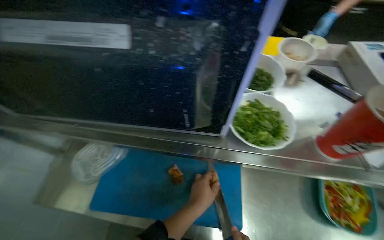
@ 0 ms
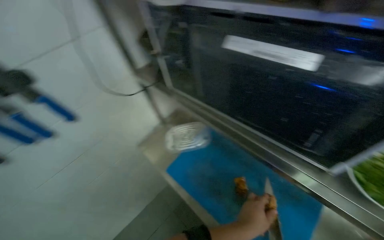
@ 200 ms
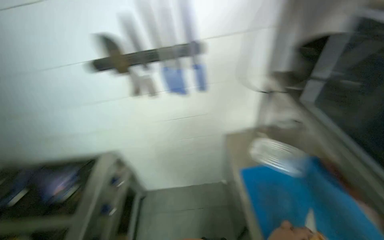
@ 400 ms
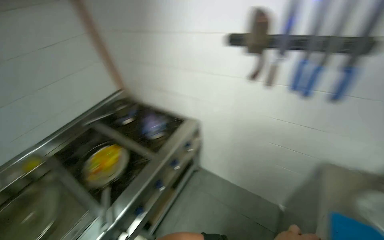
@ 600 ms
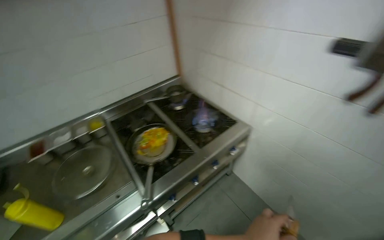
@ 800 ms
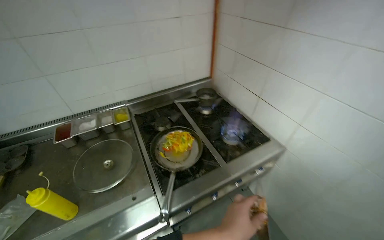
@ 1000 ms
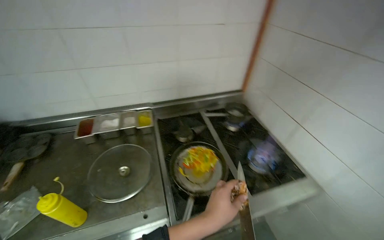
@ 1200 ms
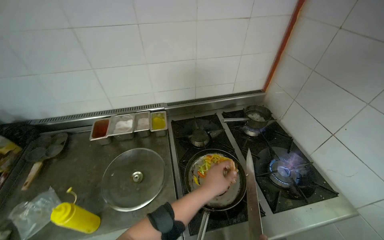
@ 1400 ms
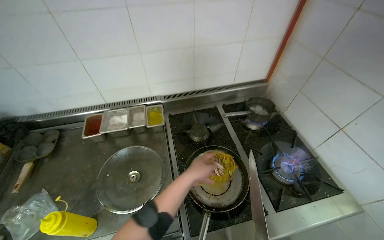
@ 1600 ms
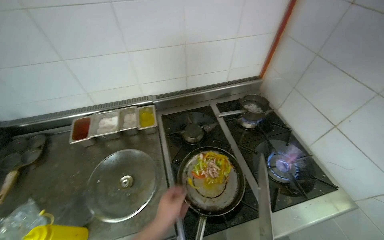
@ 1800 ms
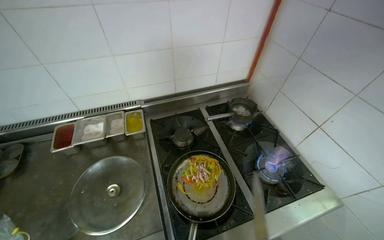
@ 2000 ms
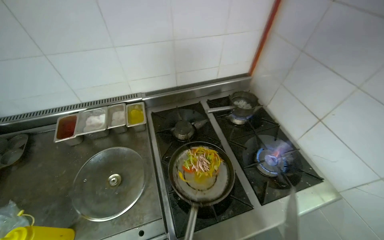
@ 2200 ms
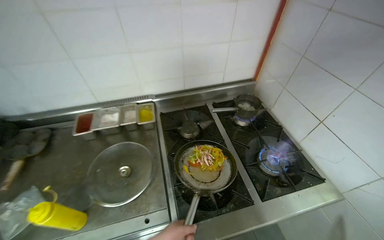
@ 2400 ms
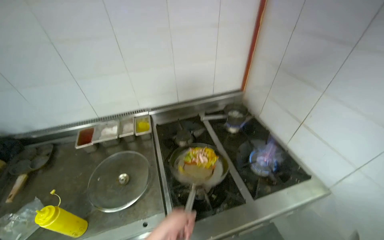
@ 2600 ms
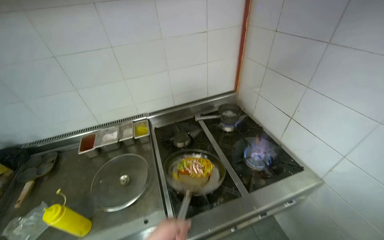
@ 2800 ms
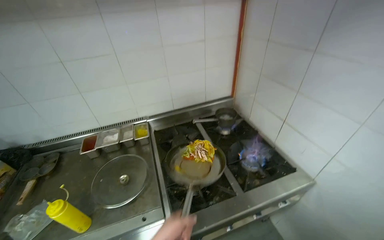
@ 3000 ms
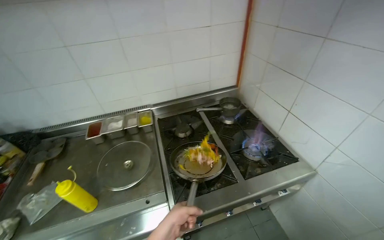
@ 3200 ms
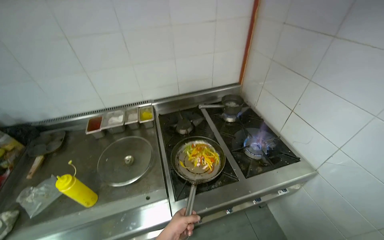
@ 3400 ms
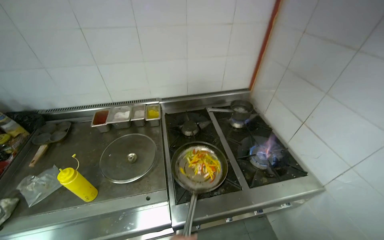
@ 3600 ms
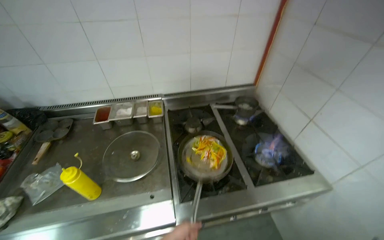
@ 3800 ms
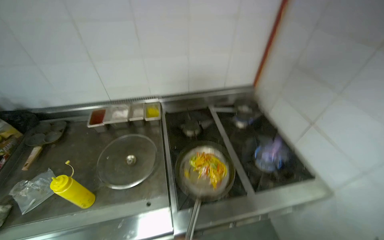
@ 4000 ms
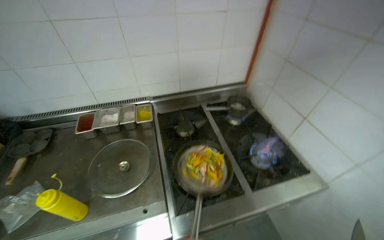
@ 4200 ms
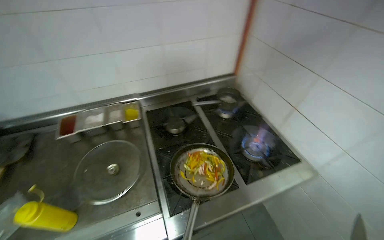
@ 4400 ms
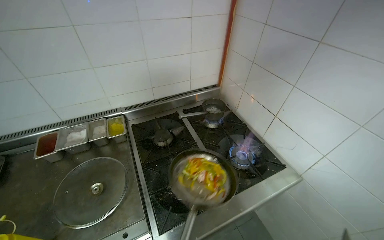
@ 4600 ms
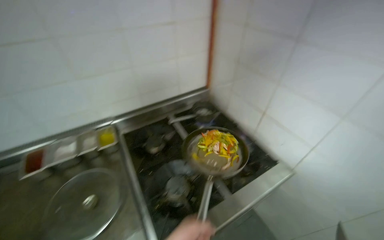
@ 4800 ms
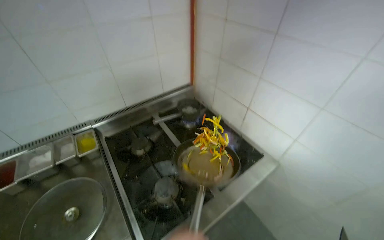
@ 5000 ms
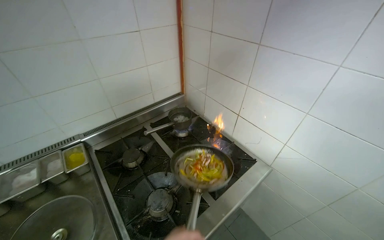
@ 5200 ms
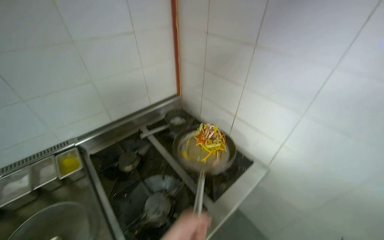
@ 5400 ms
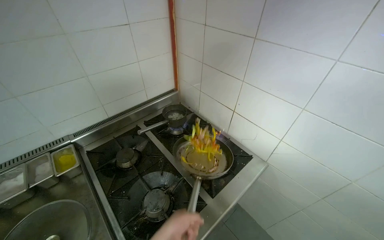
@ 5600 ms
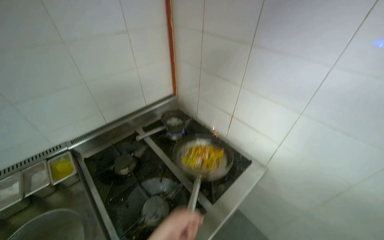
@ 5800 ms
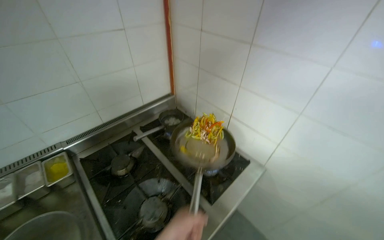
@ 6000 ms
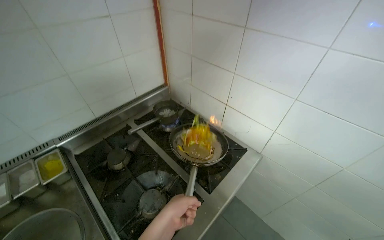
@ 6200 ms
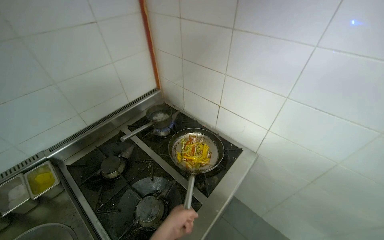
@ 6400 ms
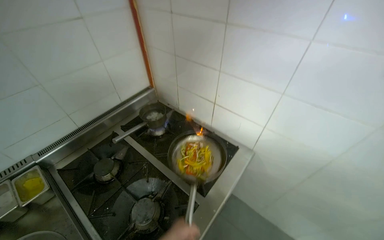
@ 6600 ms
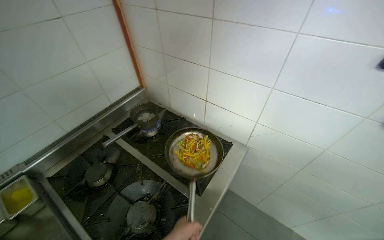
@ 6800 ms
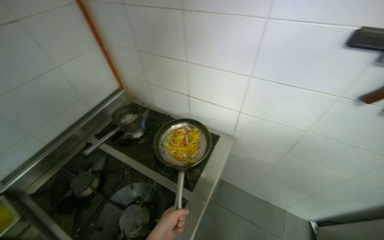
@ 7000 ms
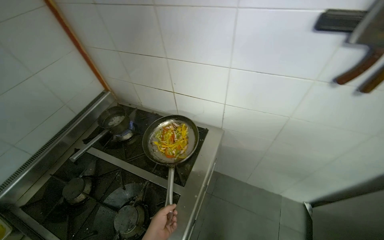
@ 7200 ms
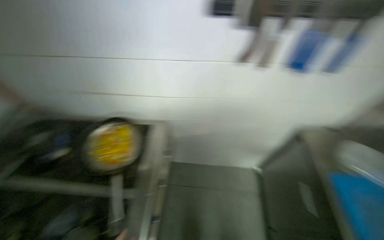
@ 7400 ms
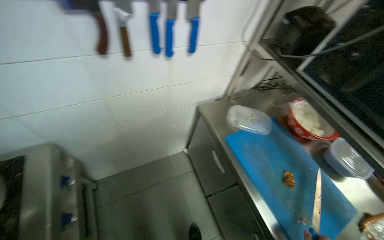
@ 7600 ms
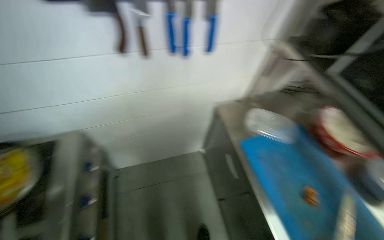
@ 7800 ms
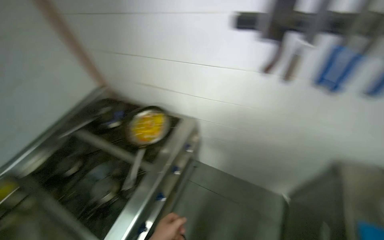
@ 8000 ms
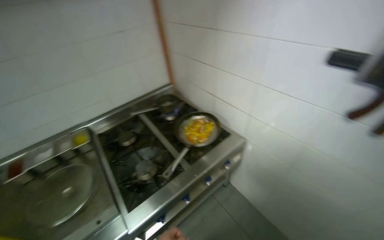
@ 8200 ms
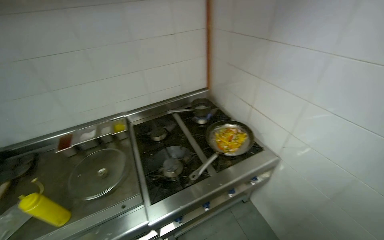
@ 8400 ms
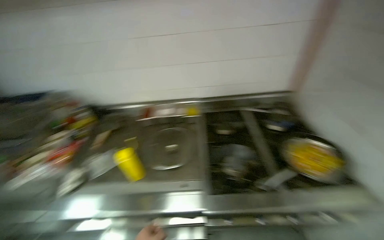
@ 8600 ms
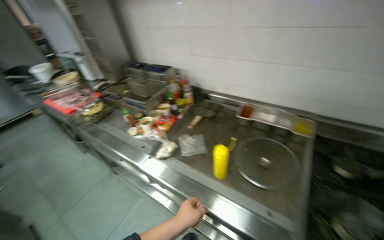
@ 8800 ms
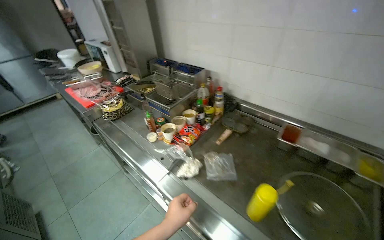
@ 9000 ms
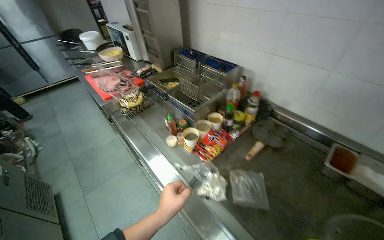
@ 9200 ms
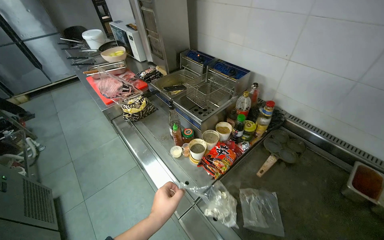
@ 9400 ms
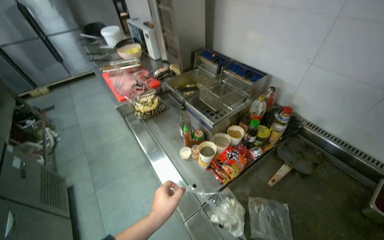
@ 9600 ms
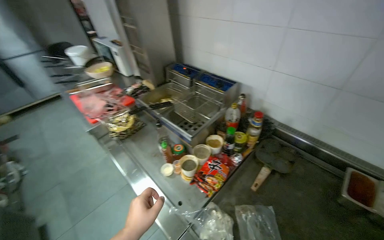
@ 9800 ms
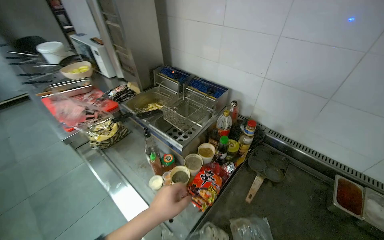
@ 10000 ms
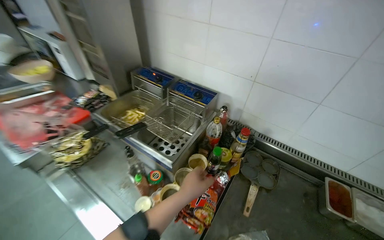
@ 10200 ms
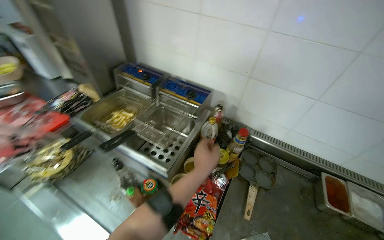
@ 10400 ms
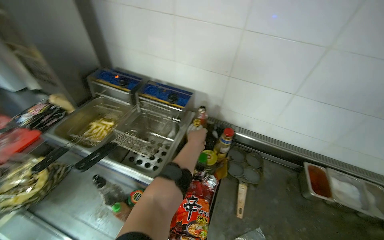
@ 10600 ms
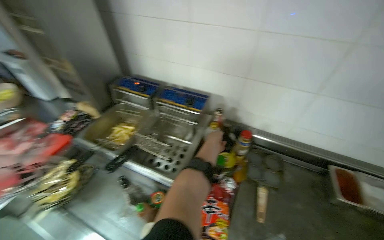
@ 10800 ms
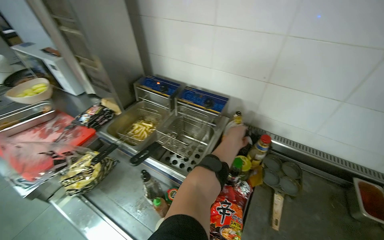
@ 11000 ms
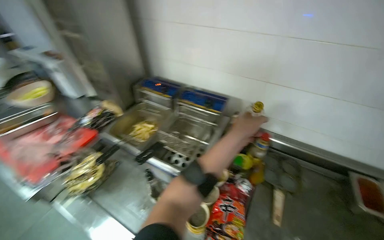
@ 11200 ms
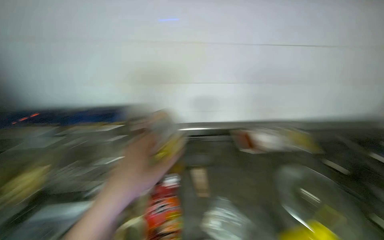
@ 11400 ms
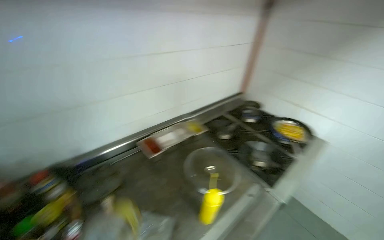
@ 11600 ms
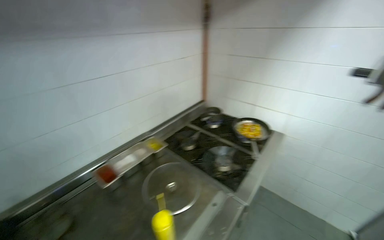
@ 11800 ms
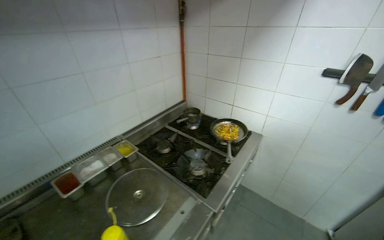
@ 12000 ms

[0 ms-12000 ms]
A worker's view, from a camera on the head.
Job: cooking food.
The whole recording: Cooking vegetables and meat. The worker adds cut meat to vegetables in a pan, stirs, adds sauce, and flambés the dish.
0 ms to 1600 ms: The camera is carried some 1 m. The head rotates roughly 155 degrees to the left.
3000 ms to 4400 ms: The view swings approximately 30 degrees to the right.
4400 ms to 6000 ms: The head rotates approximately 20 degrees to the right.
6000 ms to 7600 ms: The wearer moves approximately 40 cm. The wearer looks some 70 degrees further to the right. The view tilts about 15 degrees downward.
7600 ms to 9000 ms: The camera is carried some 80 cm. The head turns to the left by roughly 155 degrees.
9000 ms to 10400 ms: The wearer moves approximately 60 cm.
10400 ms to 12000 ms: The wearer moves roughly 60 cm. The head rotates roughly 80 degrees to the right.

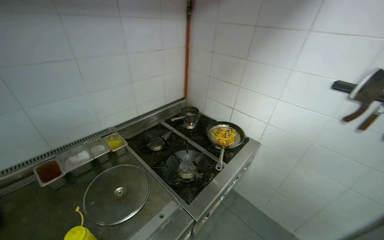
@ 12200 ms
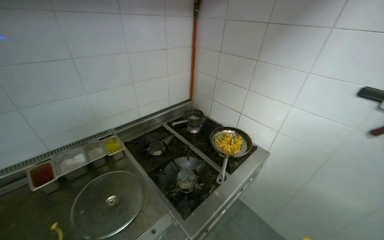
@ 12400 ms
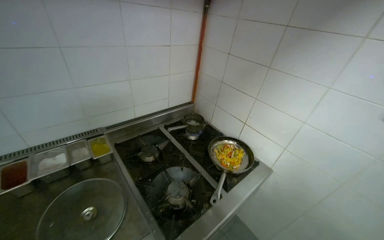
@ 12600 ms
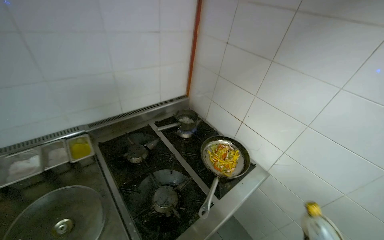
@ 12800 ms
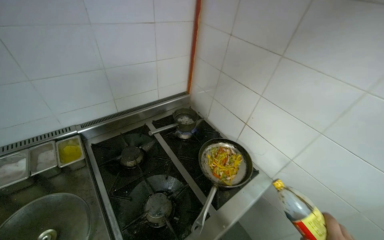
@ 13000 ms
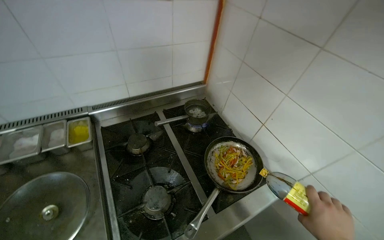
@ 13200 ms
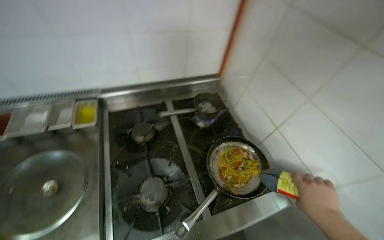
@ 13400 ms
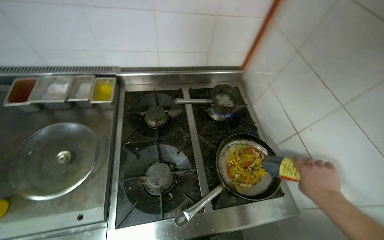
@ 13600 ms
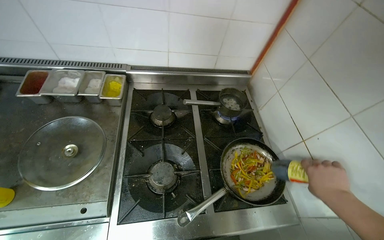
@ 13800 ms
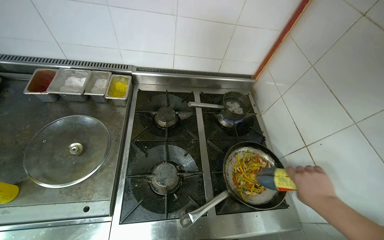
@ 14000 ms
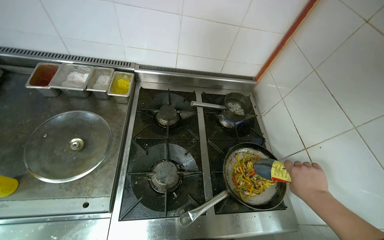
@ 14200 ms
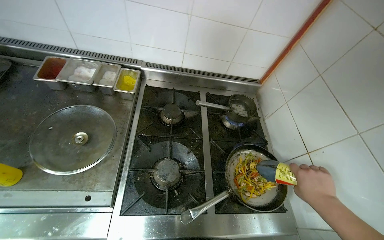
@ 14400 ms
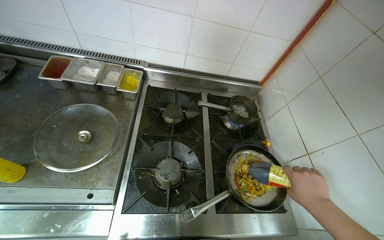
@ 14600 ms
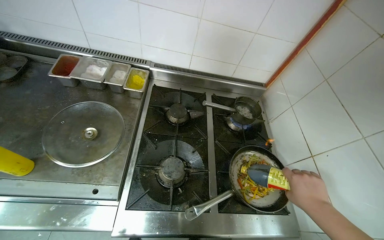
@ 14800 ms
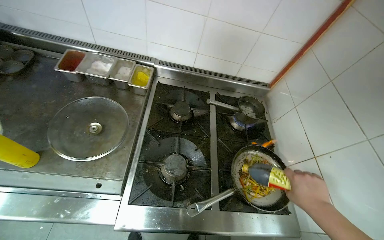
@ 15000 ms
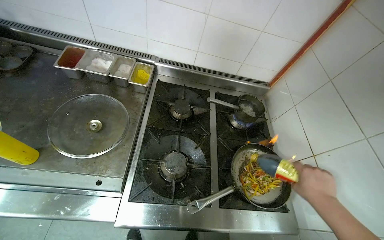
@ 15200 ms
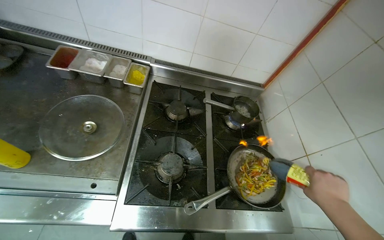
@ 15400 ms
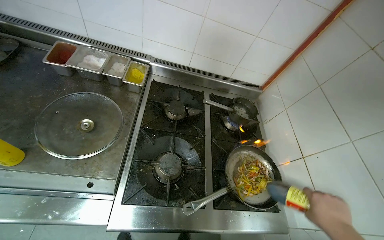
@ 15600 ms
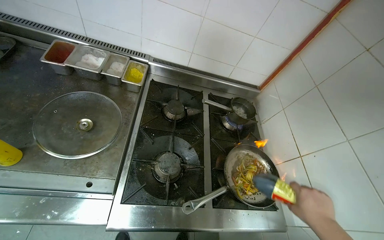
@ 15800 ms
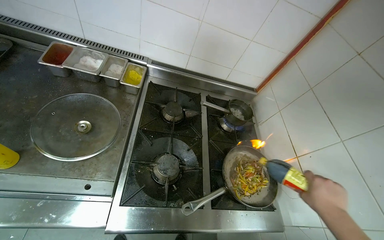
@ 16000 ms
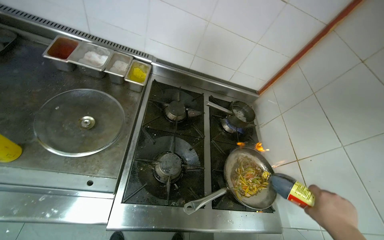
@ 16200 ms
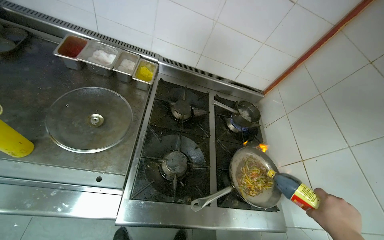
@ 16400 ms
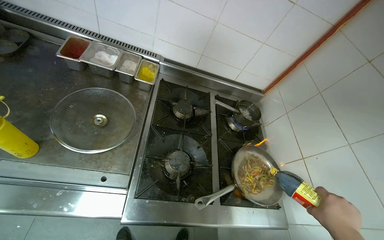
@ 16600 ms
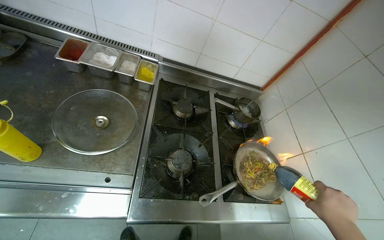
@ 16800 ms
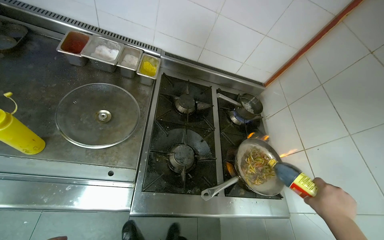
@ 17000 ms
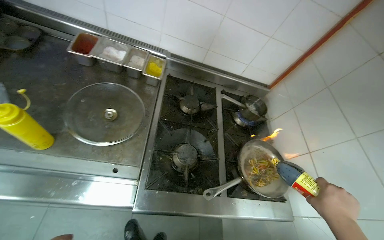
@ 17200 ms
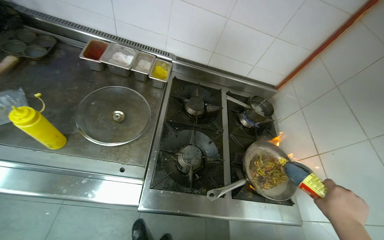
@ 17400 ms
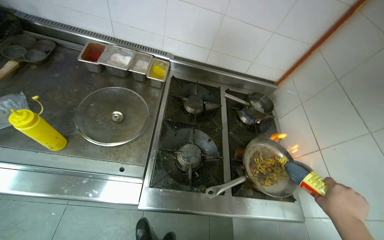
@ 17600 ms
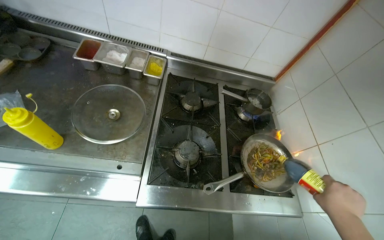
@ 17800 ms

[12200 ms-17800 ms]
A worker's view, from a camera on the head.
Job: cooking food.
The whole recording: Cooking vegetables and meat. The worker adds cut meat to vegetables in a pan, stirs, adds sauce, and flambés the dish.
12200 ms to 13600 ms: The wearer moves roughly 60 cm. The wearer's head swings approximately 40 degrees to the left. The view tilts approximately 20 degrees downward.

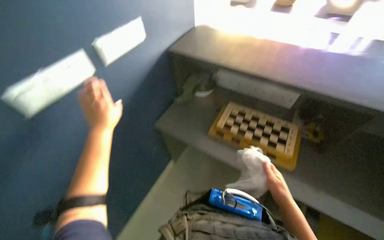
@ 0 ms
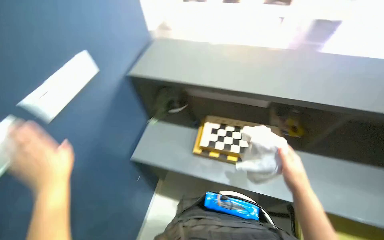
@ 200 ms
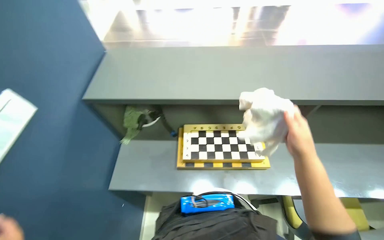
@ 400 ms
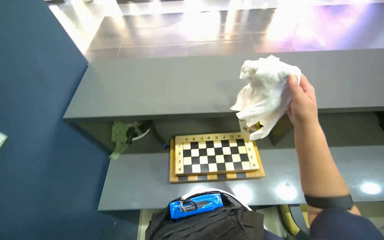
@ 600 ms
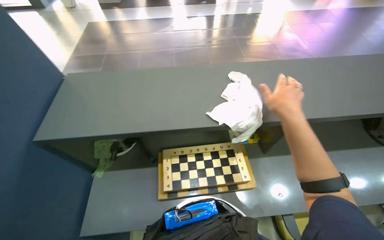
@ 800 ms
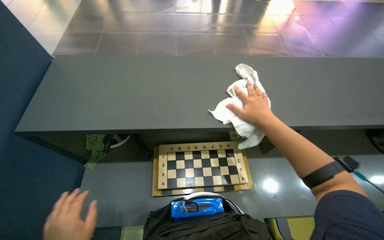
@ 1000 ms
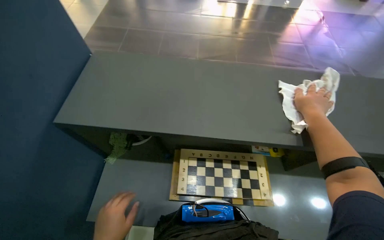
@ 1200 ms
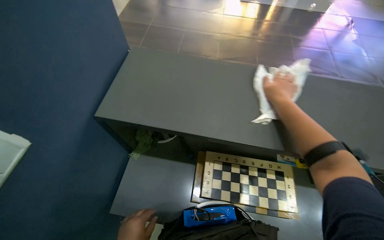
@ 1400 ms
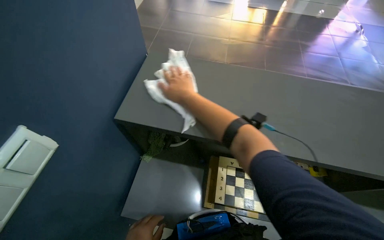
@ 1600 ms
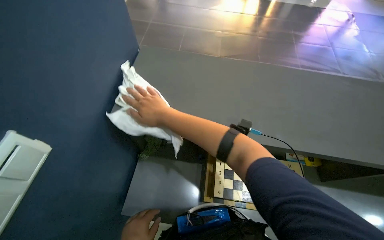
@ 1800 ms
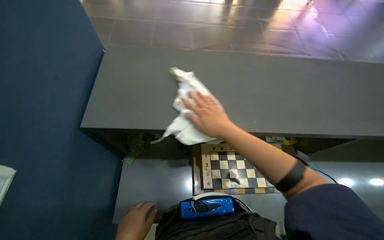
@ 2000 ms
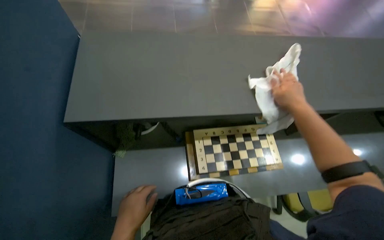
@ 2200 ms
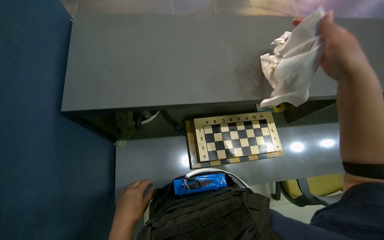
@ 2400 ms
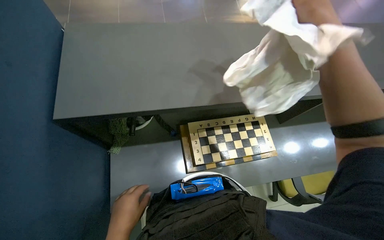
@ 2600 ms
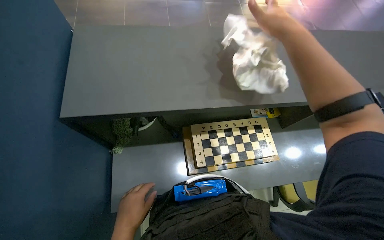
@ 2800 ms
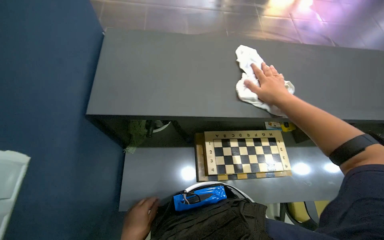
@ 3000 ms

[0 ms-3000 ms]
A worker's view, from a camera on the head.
Job: wiping surfaces.
The whole recording: Wiping office desk surface. The worker wipes the office desk surface with a white cloth, moving various items.
0 ms to 1600 ms: The wearer moves some 50 cm. The wearer looks some 20 degrees further to the right.
1600 ms to 3000 ms: The right hand travels to the right by approximately 35 cm.
